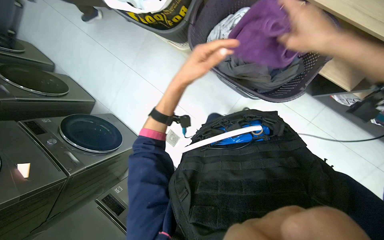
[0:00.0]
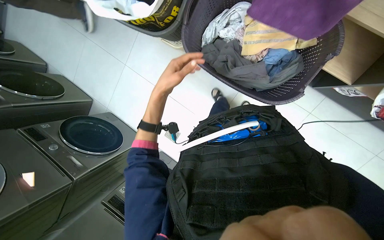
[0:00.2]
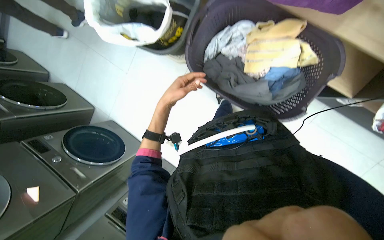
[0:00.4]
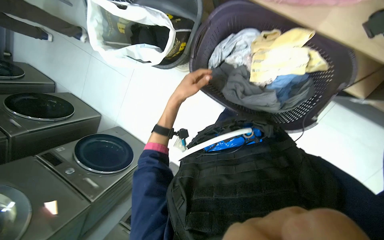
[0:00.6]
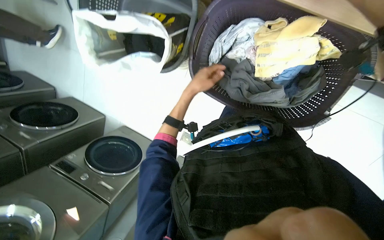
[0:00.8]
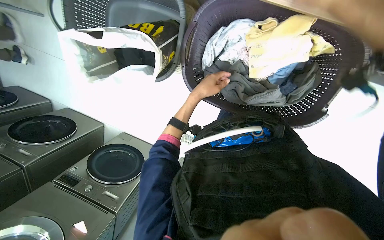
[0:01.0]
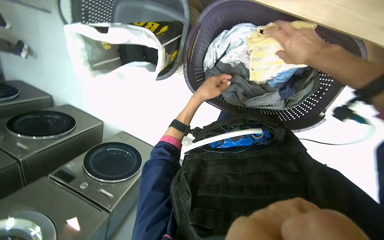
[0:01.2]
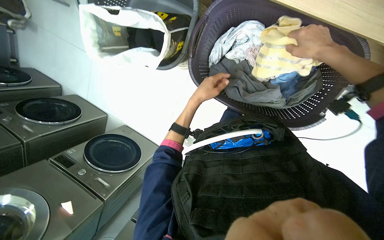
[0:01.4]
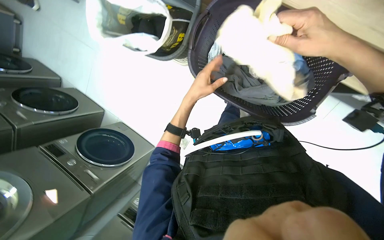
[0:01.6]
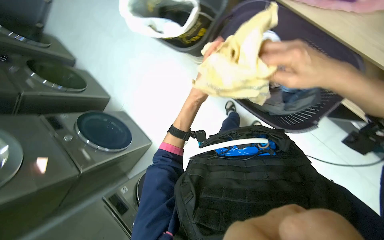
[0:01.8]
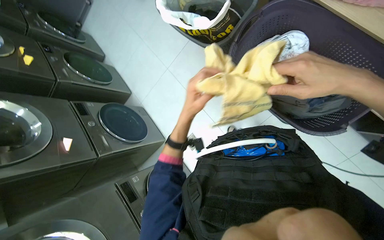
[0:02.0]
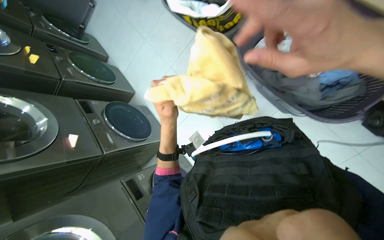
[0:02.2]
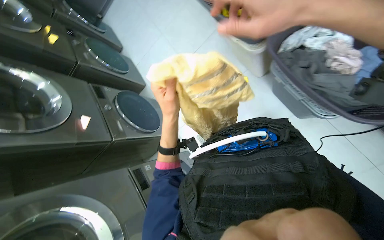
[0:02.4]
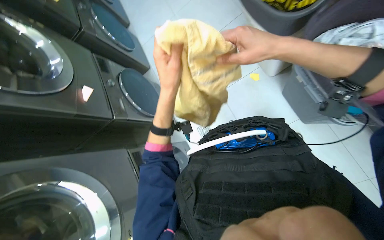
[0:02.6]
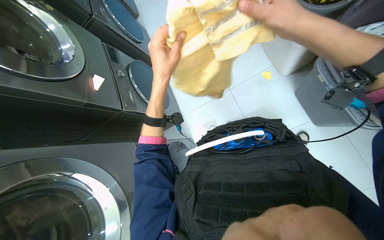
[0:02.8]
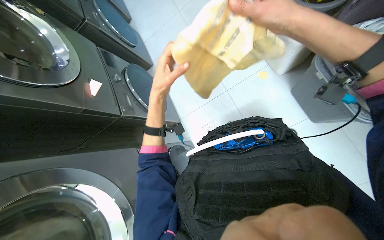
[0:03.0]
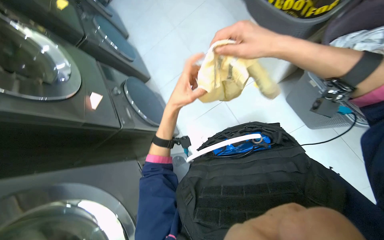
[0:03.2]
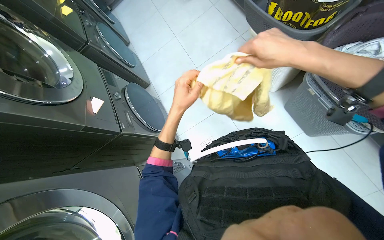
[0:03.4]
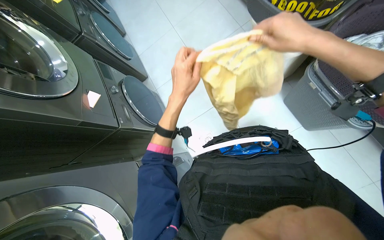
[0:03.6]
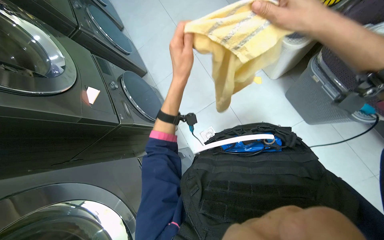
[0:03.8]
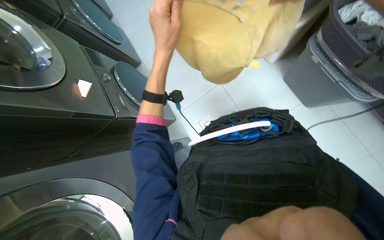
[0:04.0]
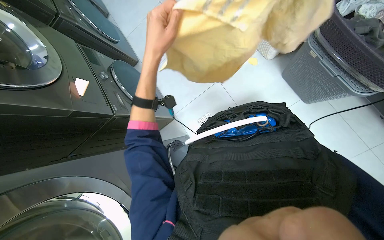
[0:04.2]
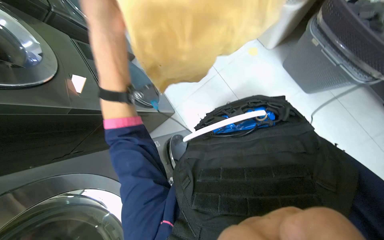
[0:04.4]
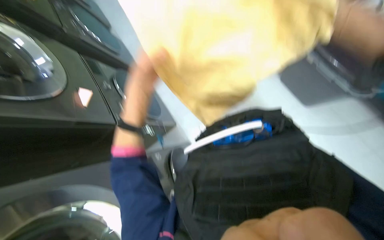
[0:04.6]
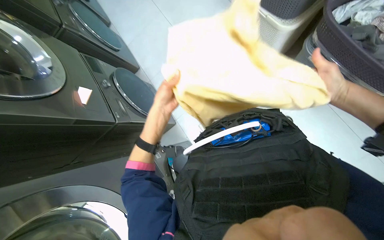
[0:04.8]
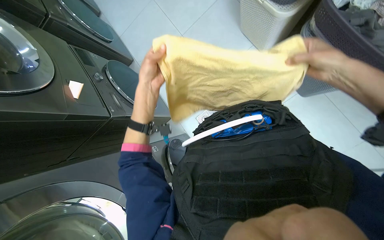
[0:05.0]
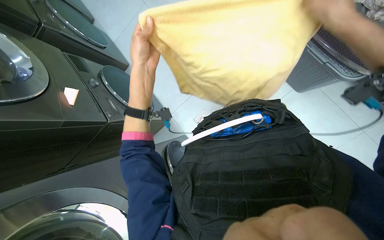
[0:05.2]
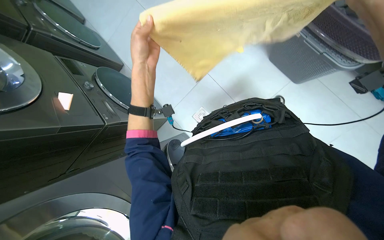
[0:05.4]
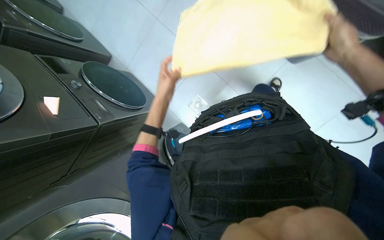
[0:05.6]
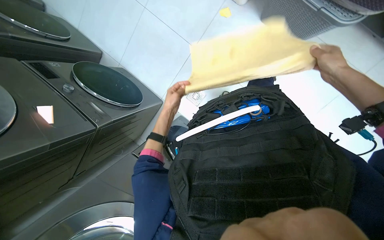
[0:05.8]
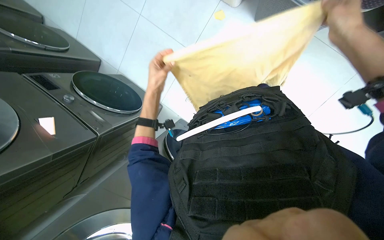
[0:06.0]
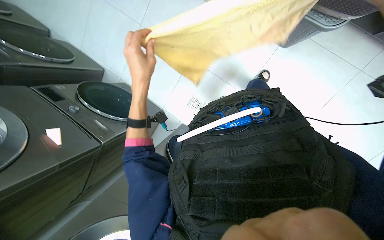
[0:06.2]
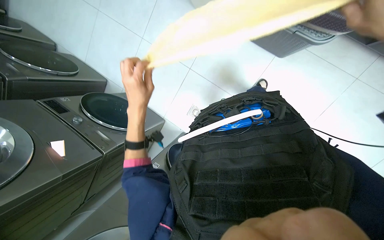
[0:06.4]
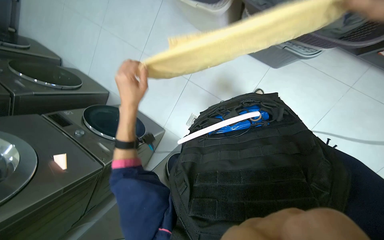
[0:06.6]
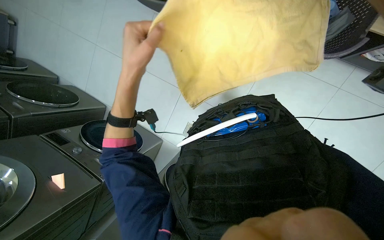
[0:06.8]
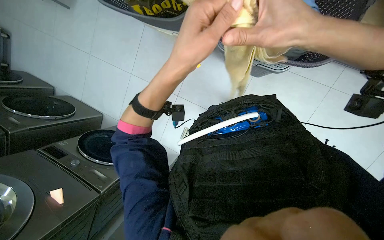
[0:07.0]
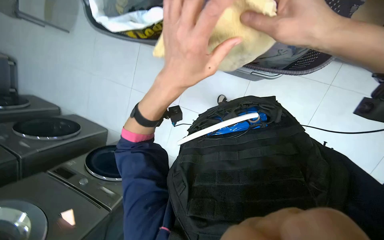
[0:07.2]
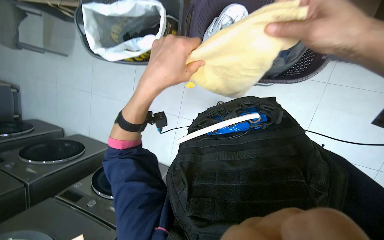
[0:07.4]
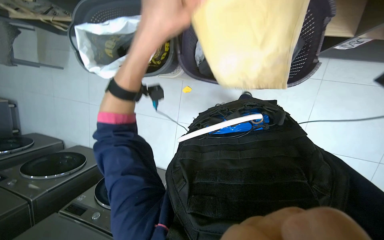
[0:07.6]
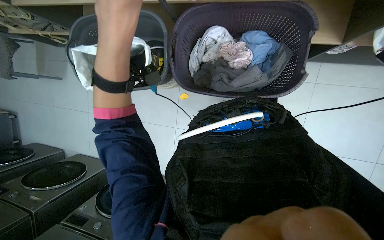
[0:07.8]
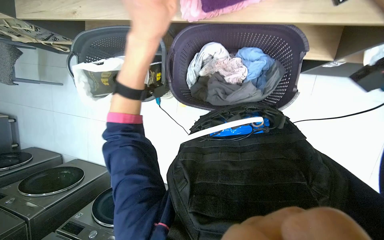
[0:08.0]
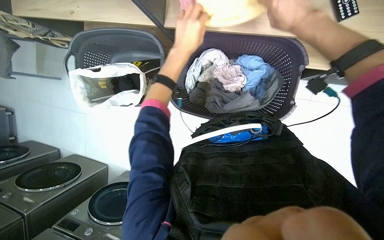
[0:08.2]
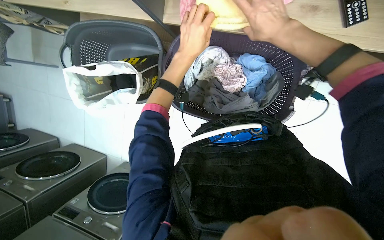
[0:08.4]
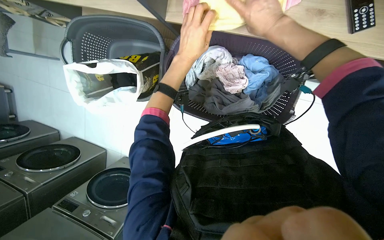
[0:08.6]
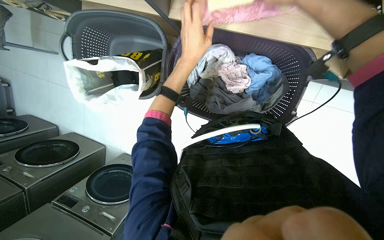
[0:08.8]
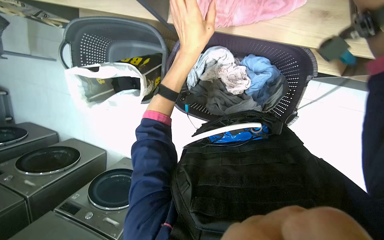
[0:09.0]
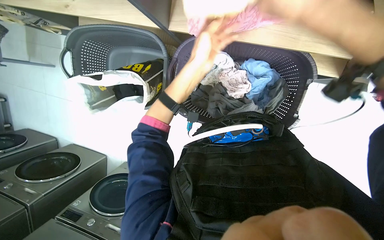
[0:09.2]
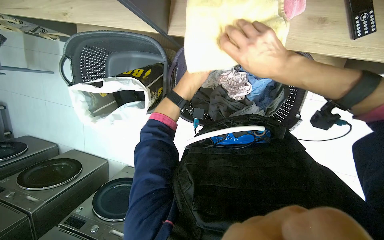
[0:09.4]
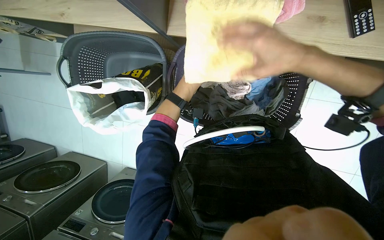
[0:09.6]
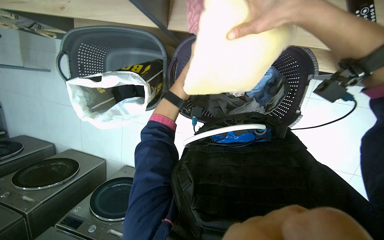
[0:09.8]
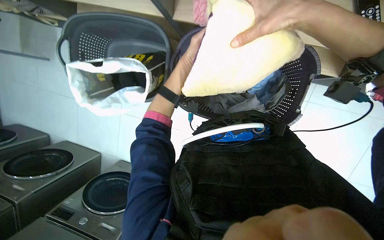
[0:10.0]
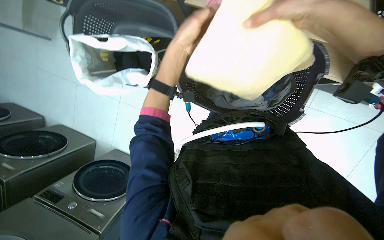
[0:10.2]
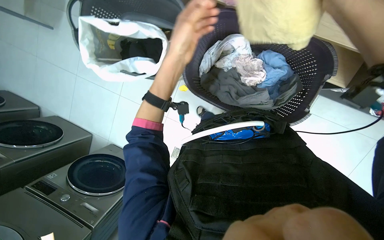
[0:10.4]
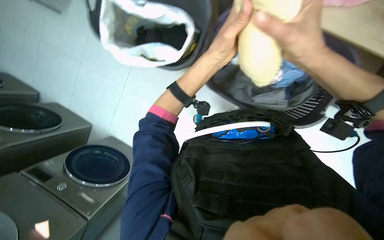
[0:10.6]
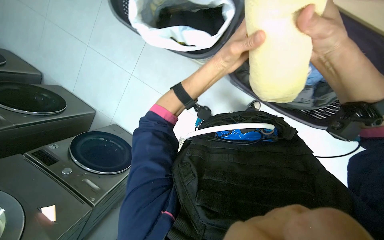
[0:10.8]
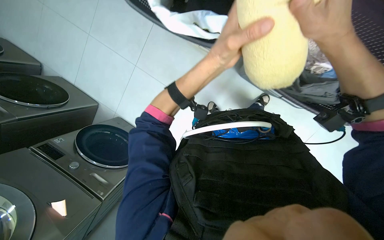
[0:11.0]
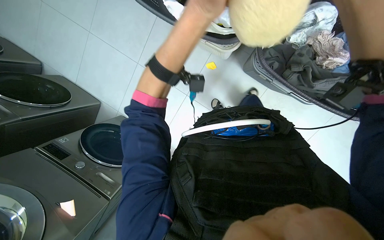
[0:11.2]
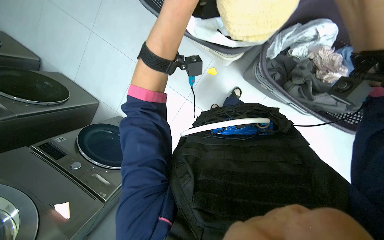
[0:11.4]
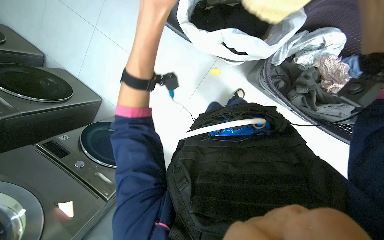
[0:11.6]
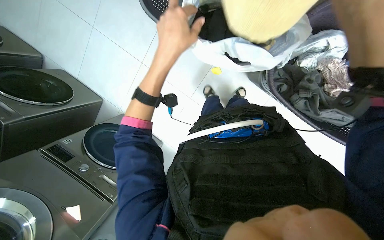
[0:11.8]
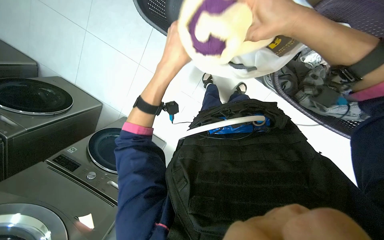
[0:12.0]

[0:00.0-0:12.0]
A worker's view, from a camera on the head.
Job: managing laundry.
The whole recording: Folding and sorting laundry items. The worker folds various laundry items and places them into baskets or bags.
0:01.6 to 0:03.0: The camera travels about 50 cm. Everything in view rotates approximately 30 degrees clockwise.
0:03.0 to 0:04.4: The left hand travels nearer to the camera by some 20 cm.
0:04.4 to 0:06.0: The left hand swings nearer and farther, some 30 cm each way, with 2 reversals.
0:06.0 to 0:07.6: The view tips upward by roughly 25 degrees. The scene turns some 30 degrees counterclockwise in the picture. The left hand goes approximately 35 cm nearer to the camera.
0:07.6 to 0:09.0: The left hand goes approximately 15 cm to the right and farther from the camera.
0:09.0 to 0:10.4: The right hand moves nearer and farther over roughly 10 cm, changing direction 2 times, while the left hand moves to the left, some 10 cm, and reaches approximately 25 cm farther from the camera, then returns.
0:10.4 to 0:12.0: The view tips downward by some 15 degrees. The left hand moves up and down the picture over some 15 cm, changing direction 2 times.

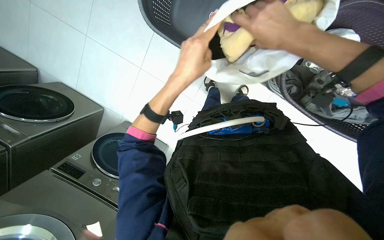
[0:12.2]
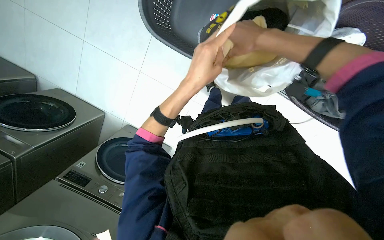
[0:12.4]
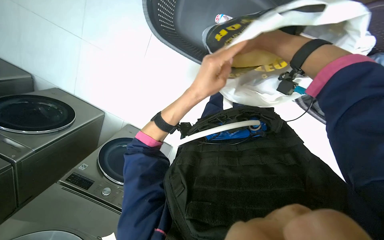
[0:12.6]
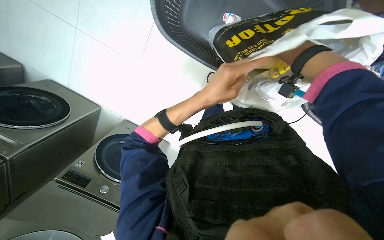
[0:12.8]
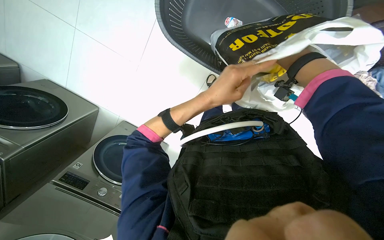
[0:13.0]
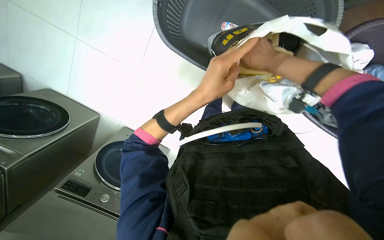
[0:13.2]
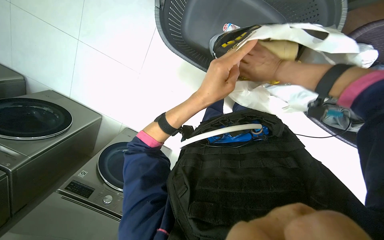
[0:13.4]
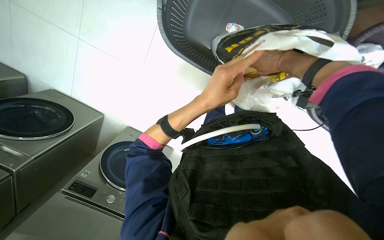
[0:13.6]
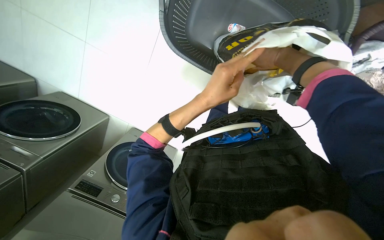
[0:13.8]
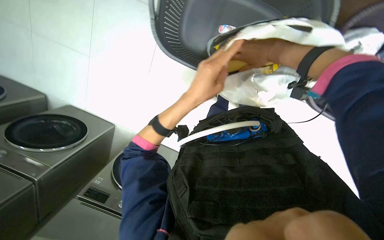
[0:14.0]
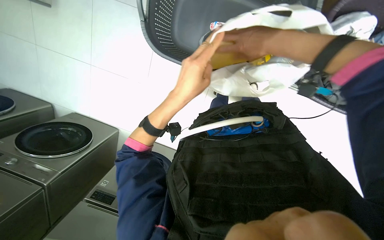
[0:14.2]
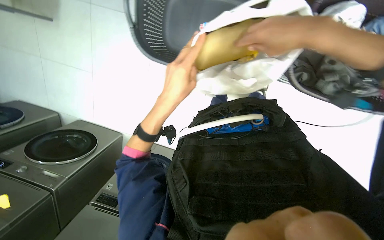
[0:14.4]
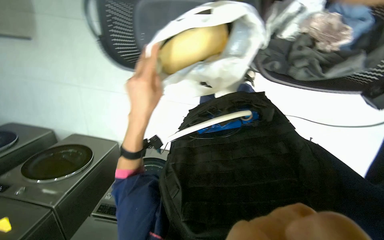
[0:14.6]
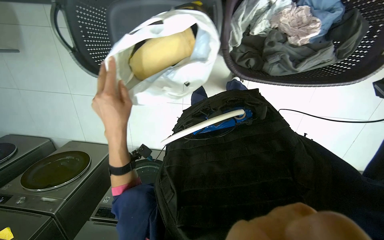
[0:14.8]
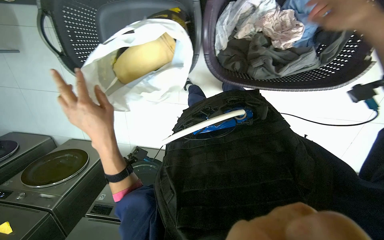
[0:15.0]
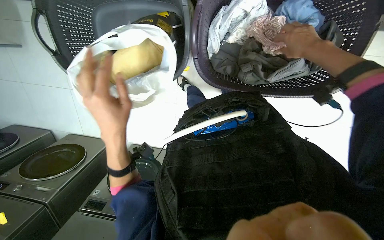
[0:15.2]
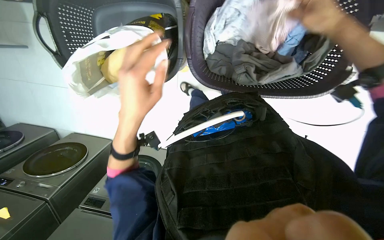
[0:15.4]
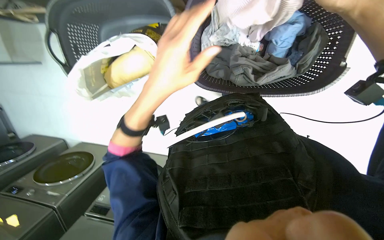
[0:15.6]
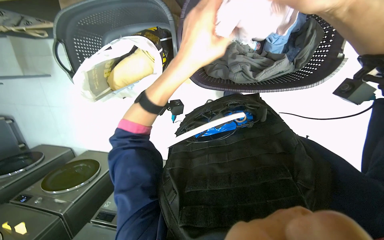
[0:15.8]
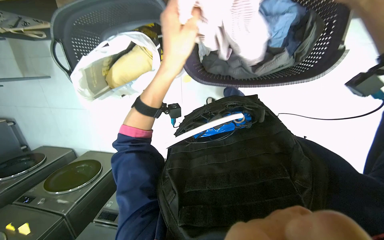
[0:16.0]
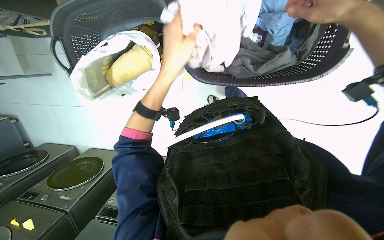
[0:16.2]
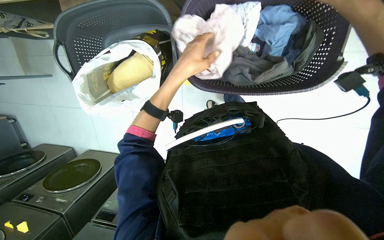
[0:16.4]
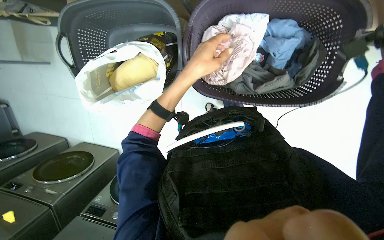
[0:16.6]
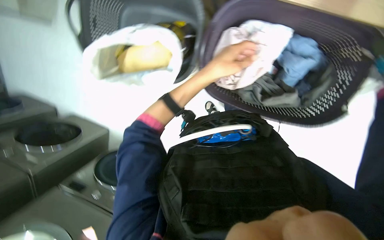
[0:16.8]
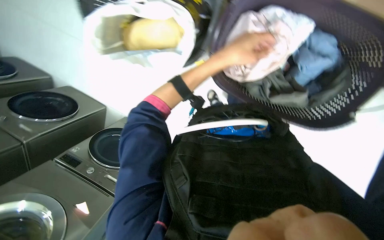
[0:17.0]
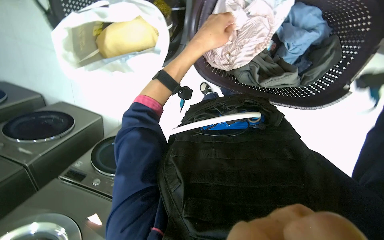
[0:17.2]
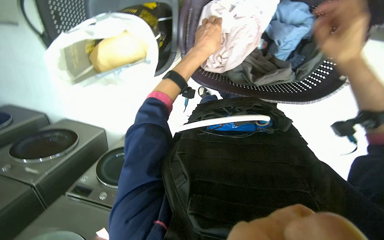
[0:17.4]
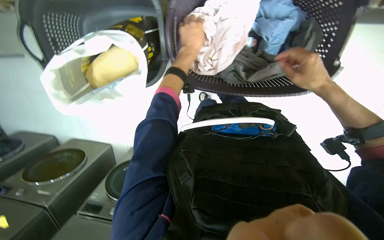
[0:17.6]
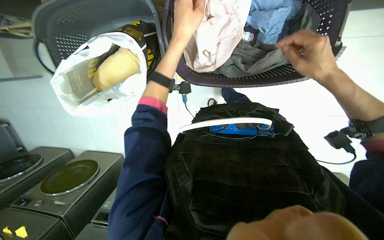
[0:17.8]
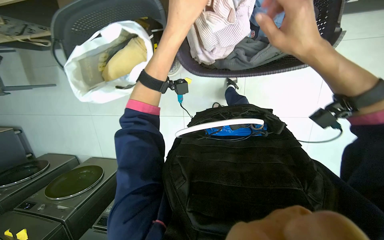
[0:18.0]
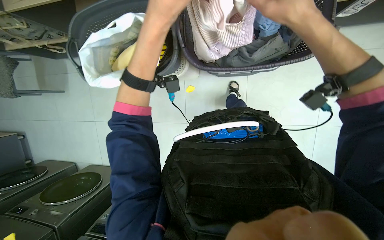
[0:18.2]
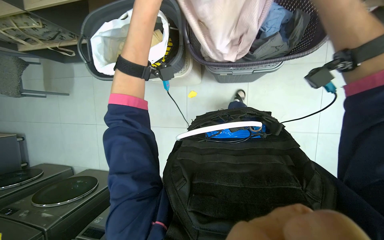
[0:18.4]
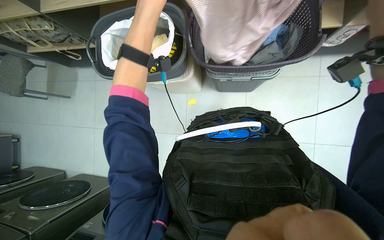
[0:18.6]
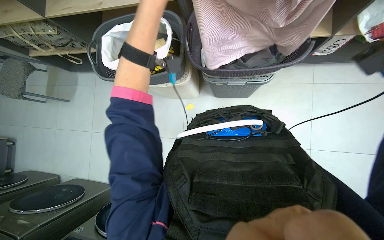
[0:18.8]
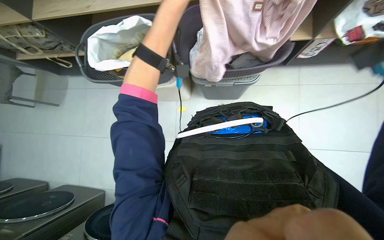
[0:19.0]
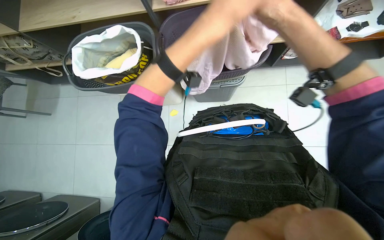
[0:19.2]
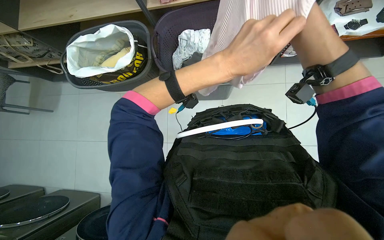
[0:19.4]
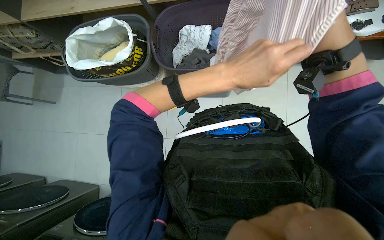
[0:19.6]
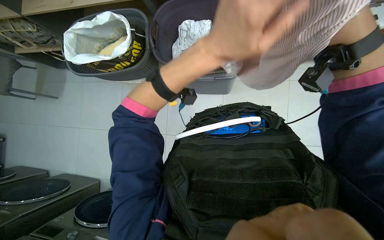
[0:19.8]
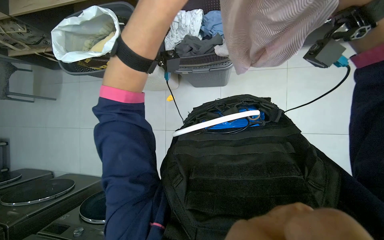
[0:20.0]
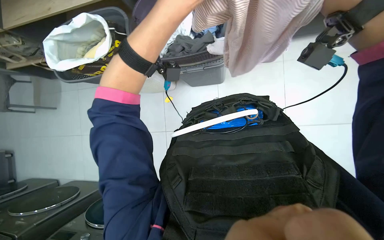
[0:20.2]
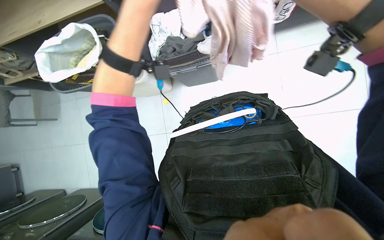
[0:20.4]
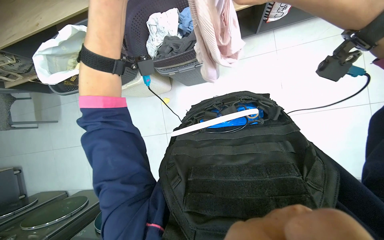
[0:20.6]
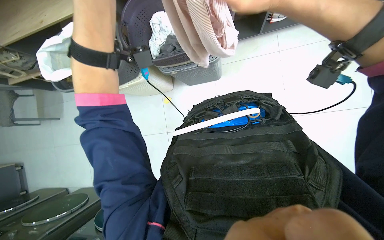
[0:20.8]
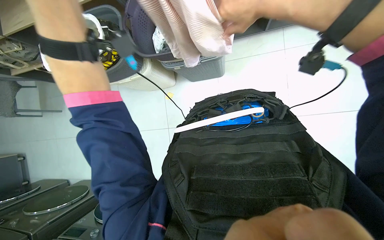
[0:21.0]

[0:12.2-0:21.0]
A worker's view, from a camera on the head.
Job: managing laundry.
The whole recording: Folding and sorting laundry items. The worker folds various laundry items and places them into baskets or bags.
0:12.2 to 0:13.6: The right hand swings nearer and farther, about 15 cm each way, with 2 reversals.
0:13.6 to 0:15.2: The right hand travels to the right by some 30 cm, and goes nearer to the camera and returns, roughly 20 cm each way.
0:15.2 to 0:16.6: The left hand heads to the right and up the picture, covering roughly 25 cm.
0:18.0 to 0:19.6: The camera pitches upward, by about 20 degrees.
